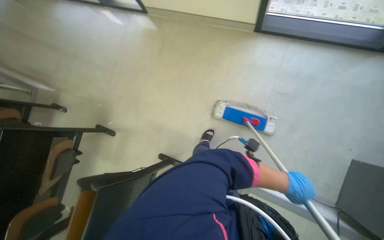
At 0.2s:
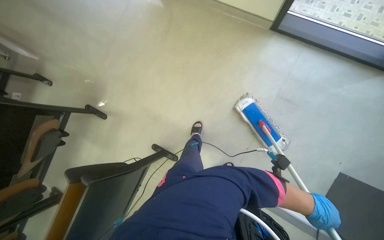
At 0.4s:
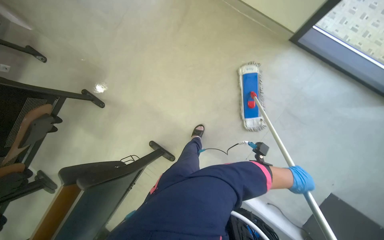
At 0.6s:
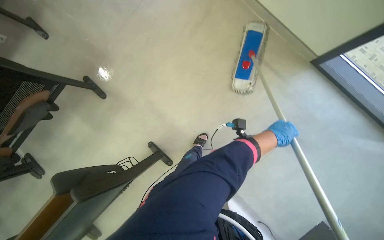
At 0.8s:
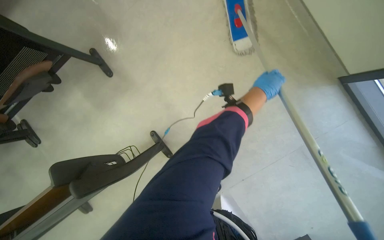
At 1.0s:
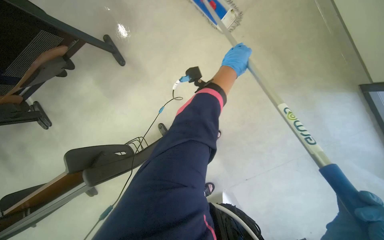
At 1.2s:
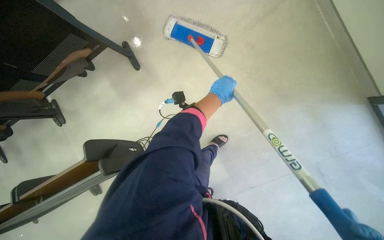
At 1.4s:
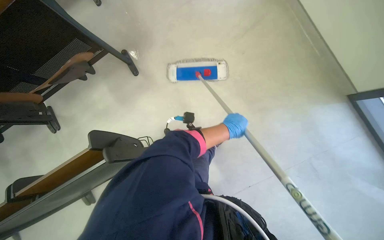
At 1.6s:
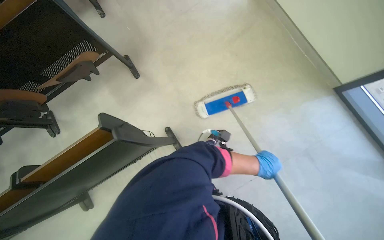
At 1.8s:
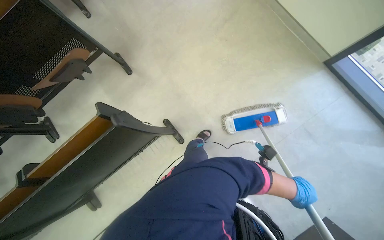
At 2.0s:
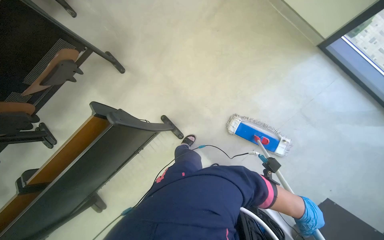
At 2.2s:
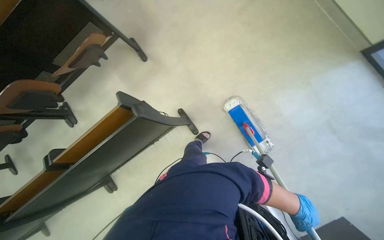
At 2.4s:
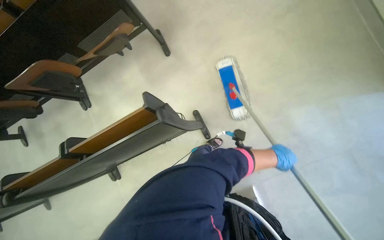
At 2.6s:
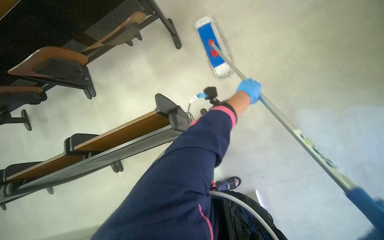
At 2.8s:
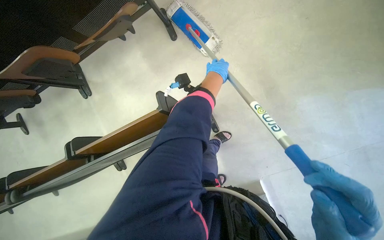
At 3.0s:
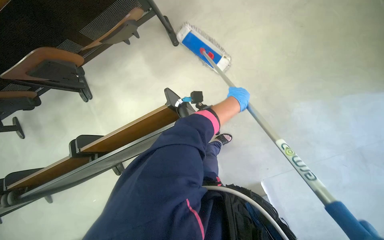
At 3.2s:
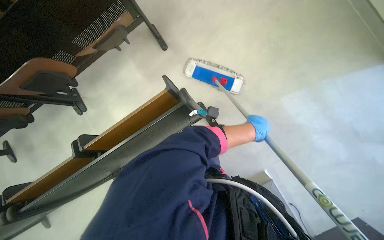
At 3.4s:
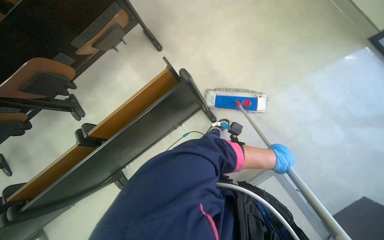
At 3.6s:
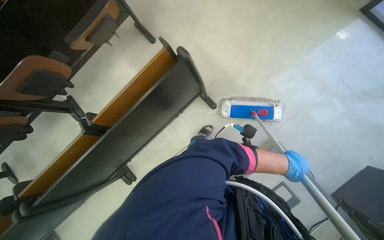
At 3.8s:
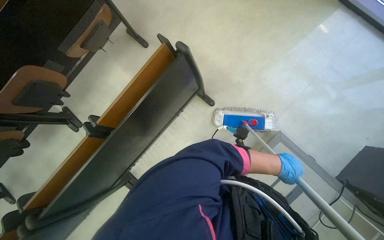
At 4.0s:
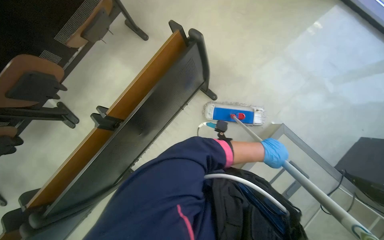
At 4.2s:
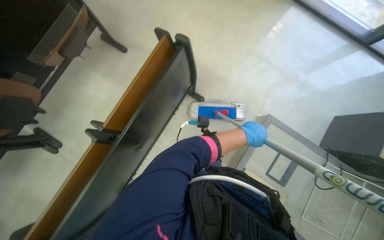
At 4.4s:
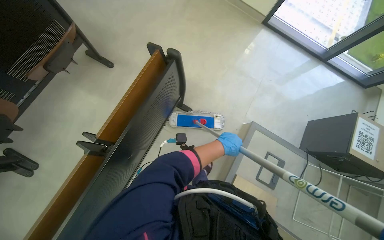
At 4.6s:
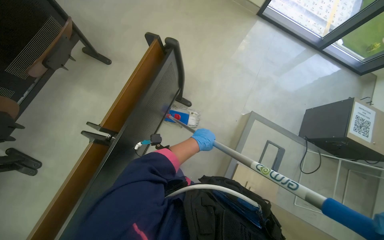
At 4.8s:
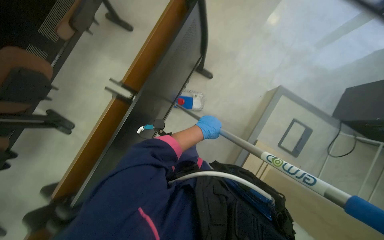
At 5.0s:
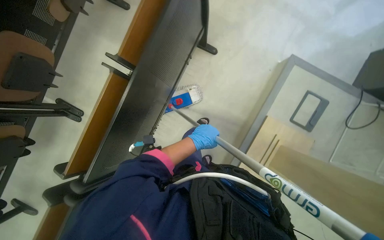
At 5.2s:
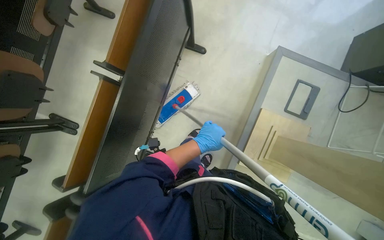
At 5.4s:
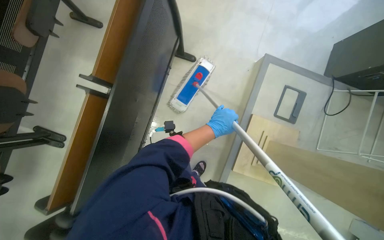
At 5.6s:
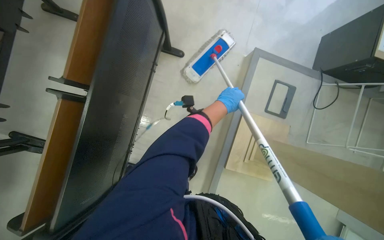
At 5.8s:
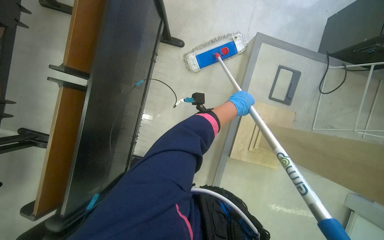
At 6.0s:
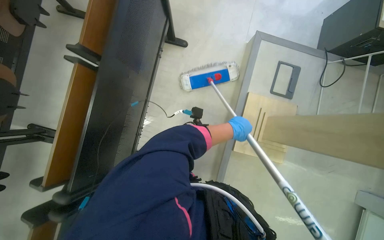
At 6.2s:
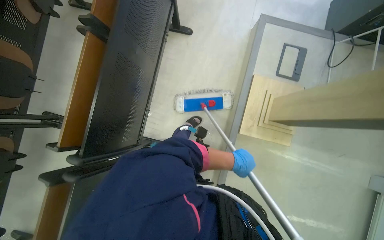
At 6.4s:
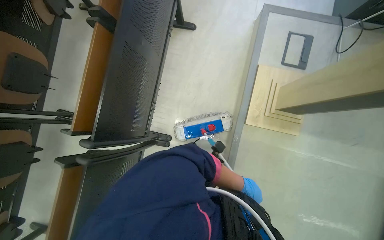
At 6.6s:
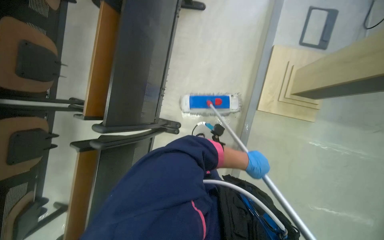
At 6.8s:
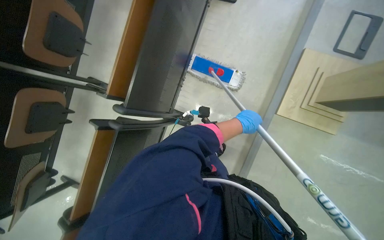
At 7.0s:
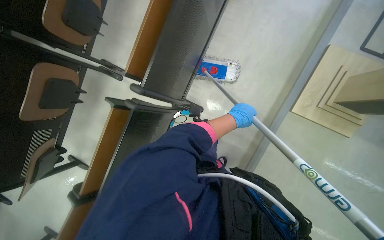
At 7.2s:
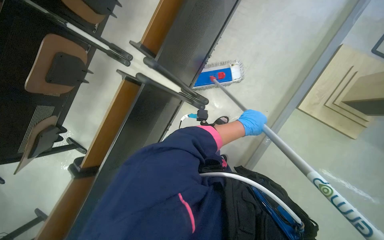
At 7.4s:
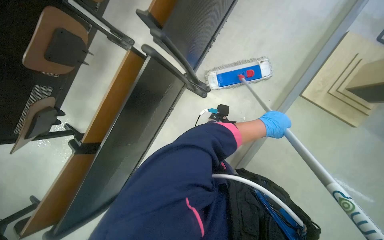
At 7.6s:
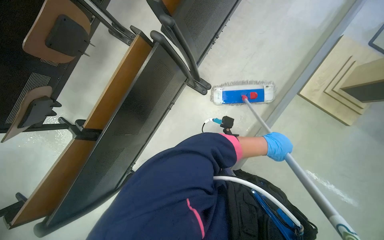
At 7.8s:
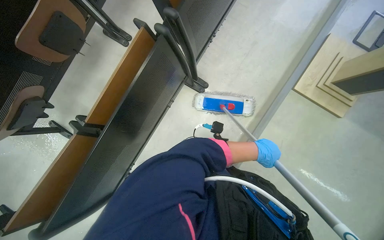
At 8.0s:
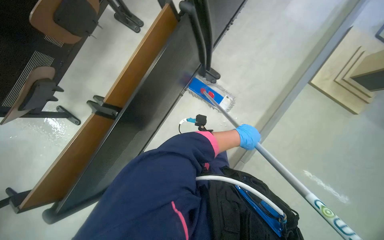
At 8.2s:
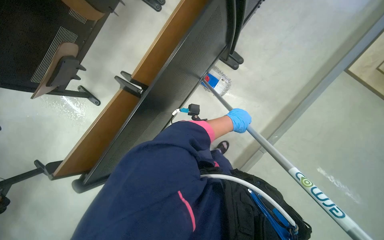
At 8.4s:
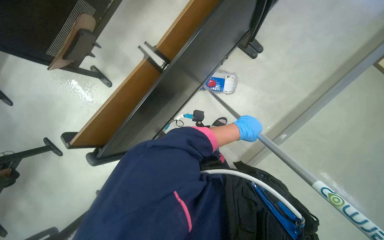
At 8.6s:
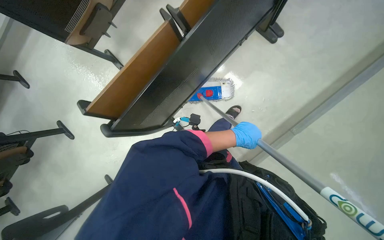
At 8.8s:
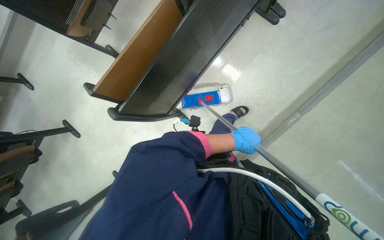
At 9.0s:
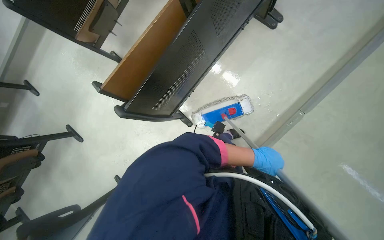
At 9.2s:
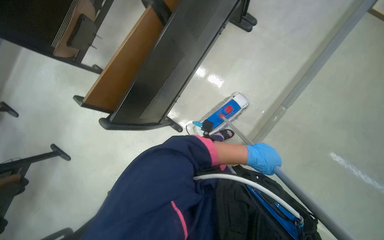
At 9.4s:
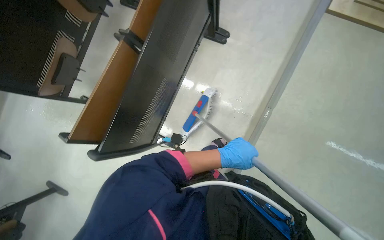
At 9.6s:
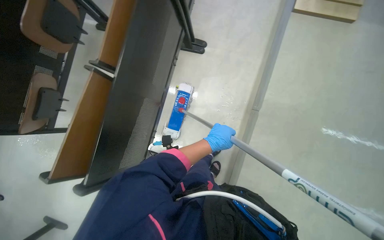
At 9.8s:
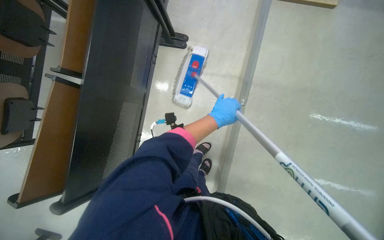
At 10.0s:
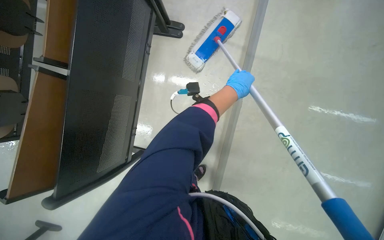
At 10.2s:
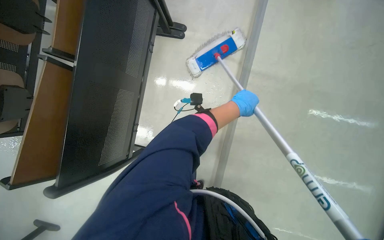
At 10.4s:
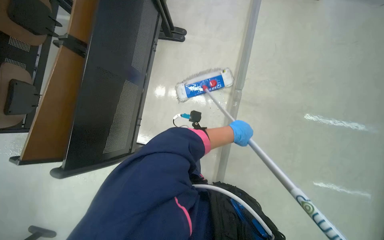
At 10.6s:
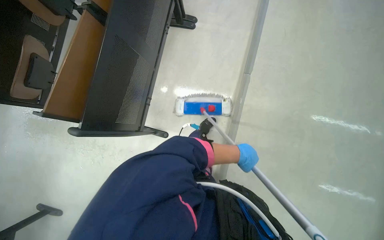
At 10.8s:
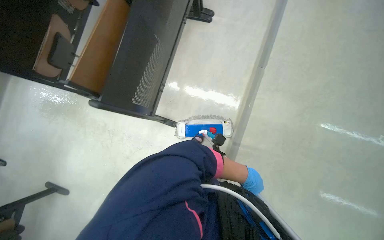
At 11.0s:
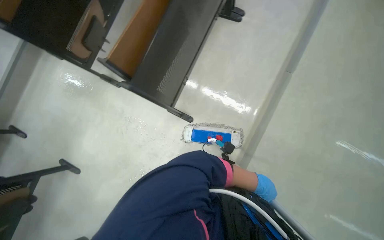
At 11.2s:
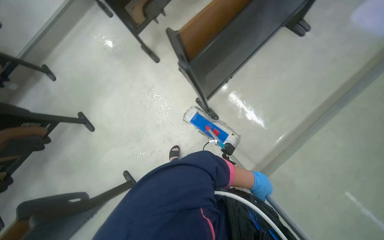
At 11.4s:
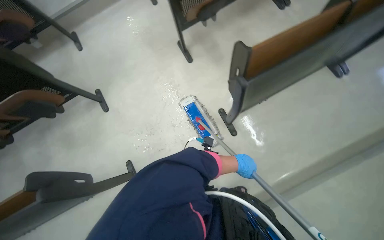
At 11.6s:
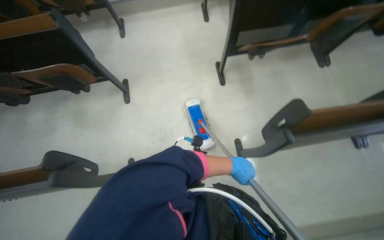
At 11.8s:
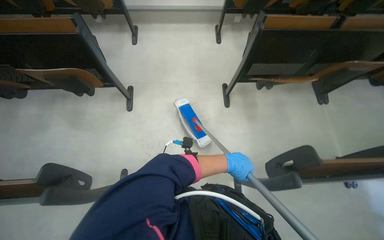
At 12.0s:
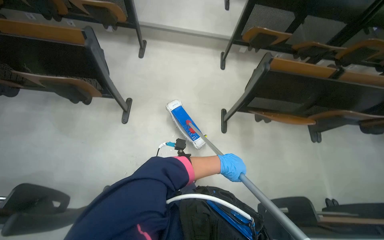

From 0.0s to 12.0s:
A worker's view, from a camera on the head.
Job: mopping floor.
The whole recording: Mopping auditorium floor. The worker mops the floor of the auditorium with a long-handled mop.
From 0.0s to 1.6s: The head travels roughly 50 cm. The view tilts approximately 15 degrees downward. The scene turns some 40 degrees clockwise in the picture.
From 1.6s to 3.0s: The left hand goes up and down the picture, roughly 40 cm each way, reversing 2 times.
From 3.0s to 4.4s: The camera travels approximately 60 cm. The head turns to the right by some 40 degrees. The wearer looks some 15 degrees further upward.
From 6.0s to 7.6s: The camera travels some 70 cm.
From 7.6s to 9.0s: The wearer moves approximately 60 cm.
From 9.0s to 10.4s: Everything in view rotates approximately 30 degrees counterclockwise.
From 10.4s to 12.0s: The camera is carried some 1 m. The scene rotates clockwise by approximately 85 degrees.

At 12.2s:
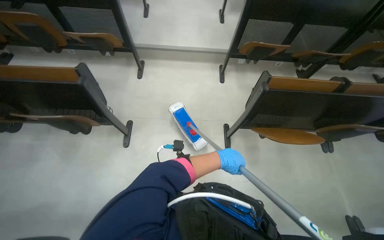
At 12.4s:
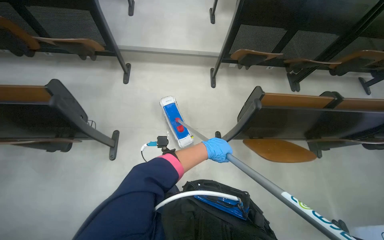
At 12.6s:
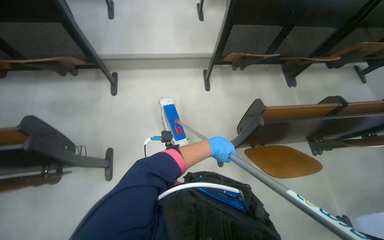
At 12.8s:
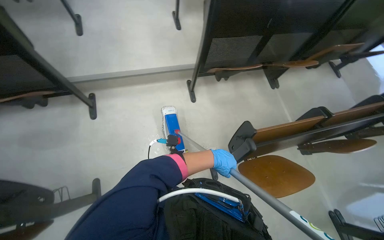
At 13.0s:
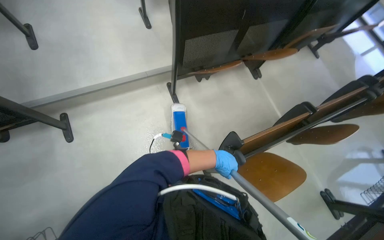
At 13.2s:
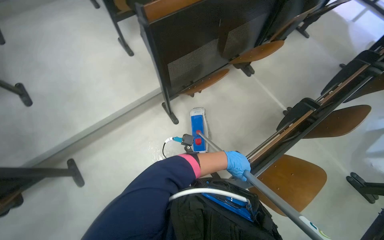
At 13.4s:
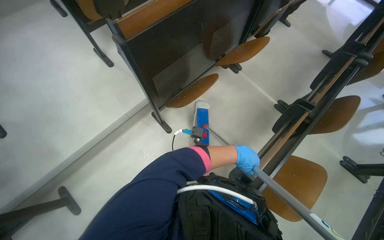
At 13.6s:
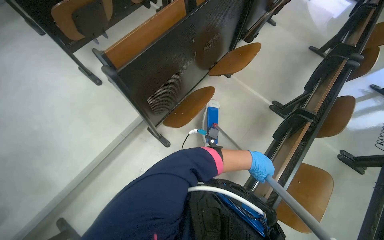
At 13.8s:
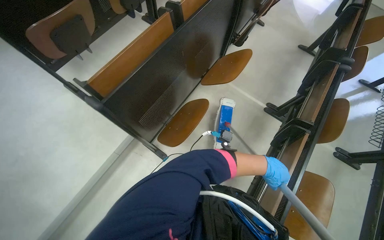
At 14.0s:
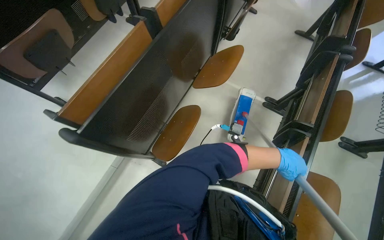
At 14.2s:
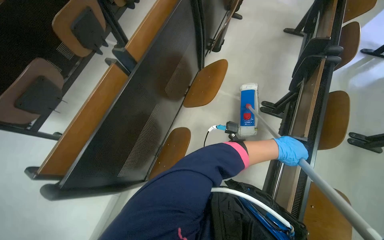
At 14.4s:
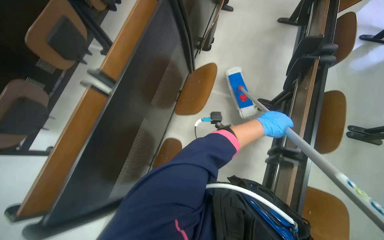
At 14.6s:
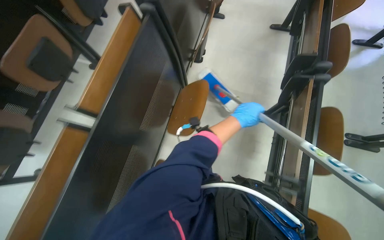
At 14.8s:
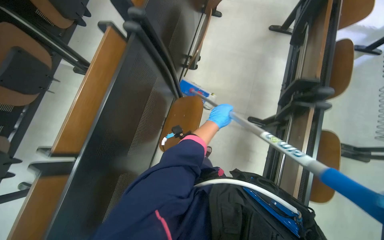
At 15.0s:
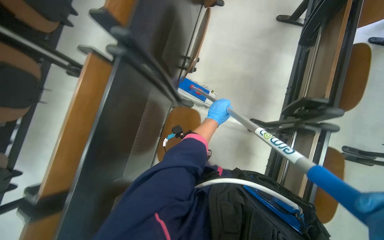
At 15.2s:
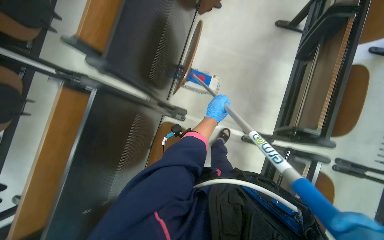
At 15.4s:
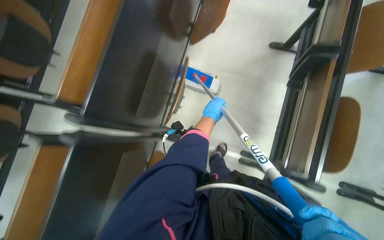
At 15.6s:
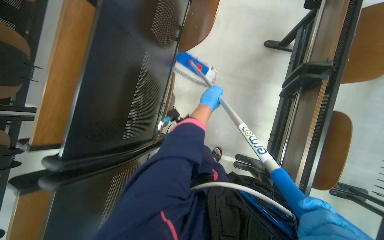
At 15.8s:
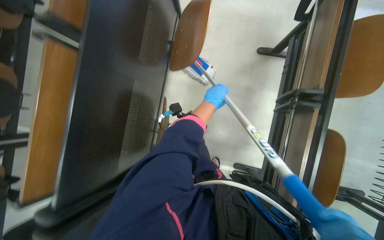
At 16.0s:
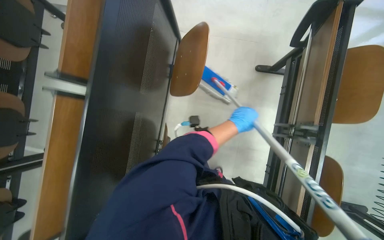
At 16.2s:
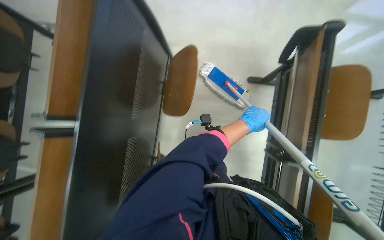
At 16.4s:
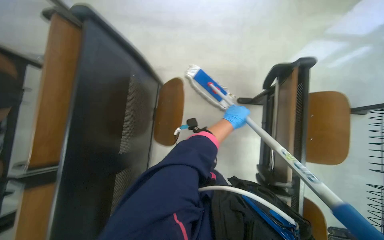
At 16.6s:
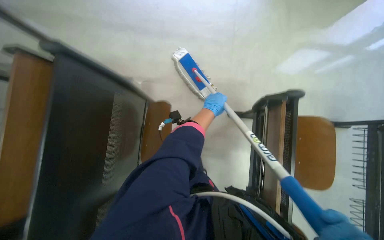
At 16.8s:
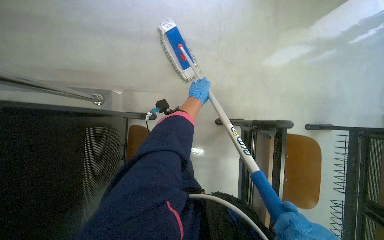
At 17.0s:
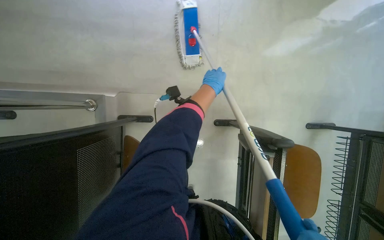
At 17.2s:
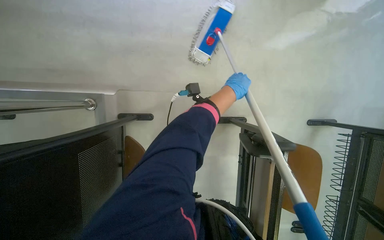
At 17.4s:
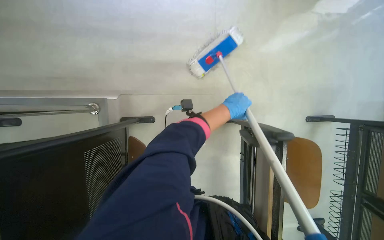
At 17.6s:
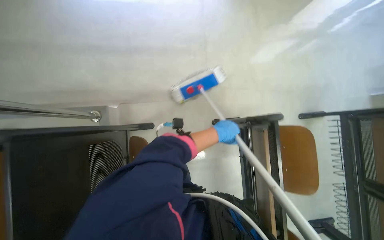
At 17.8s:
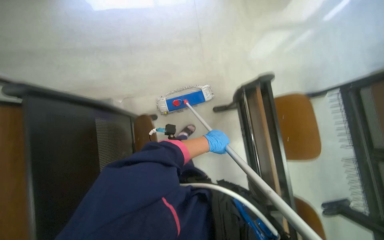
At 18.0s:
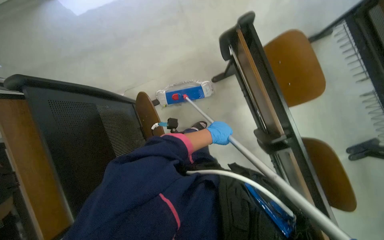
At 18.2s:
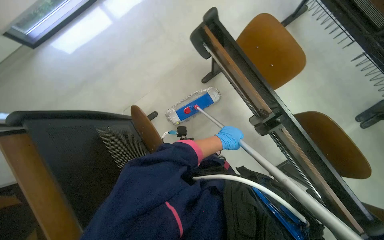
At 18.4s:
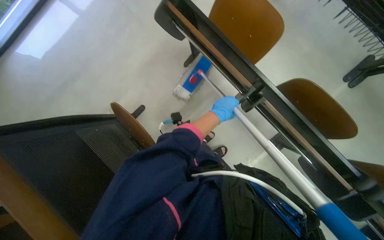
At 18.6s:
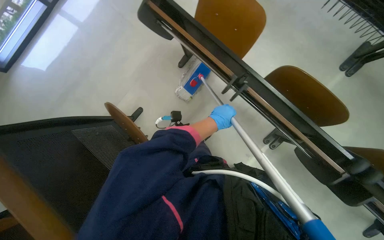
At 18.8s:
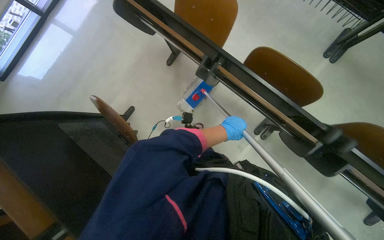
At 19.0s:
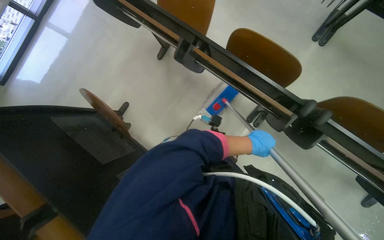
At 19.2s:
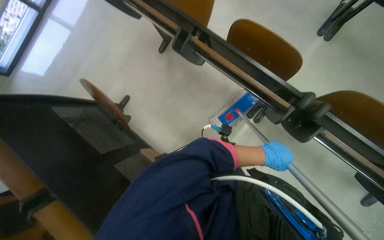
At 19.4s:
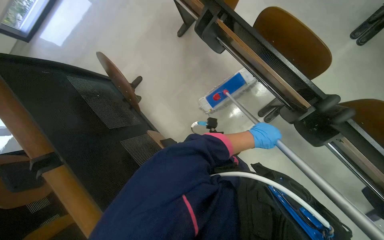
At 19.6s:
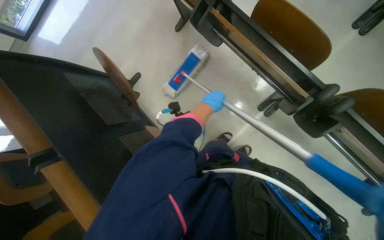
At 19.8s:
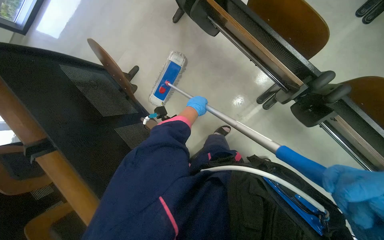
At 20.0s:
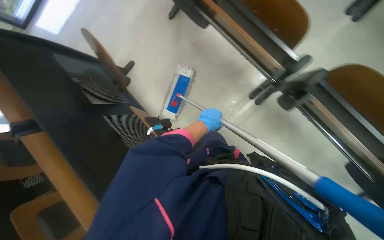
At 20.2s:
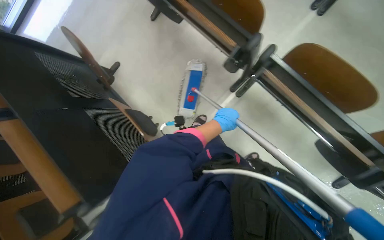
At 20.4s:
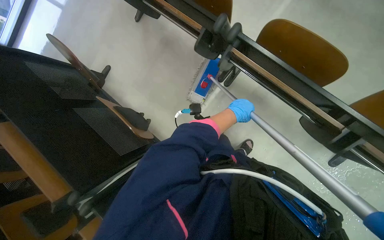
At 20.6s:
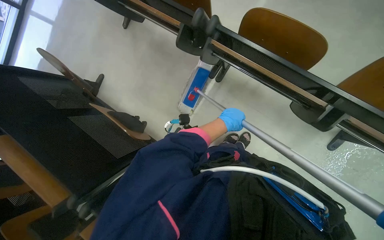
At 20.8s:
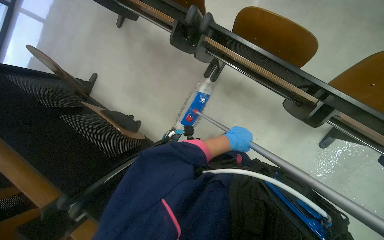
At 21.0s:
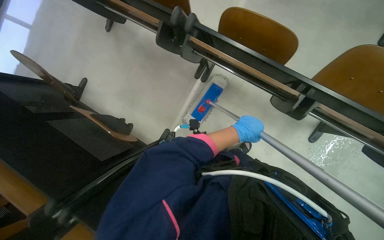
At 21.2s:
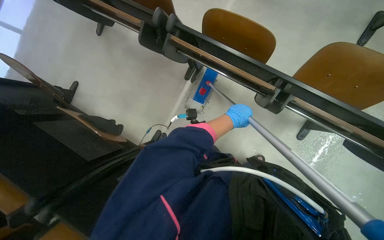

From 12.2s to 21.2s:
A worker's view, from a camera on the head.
Job: mopping floor.
The whole recording: Mopping auditorium floor. The worker mops the floor of the auditorium with a long-handled mop.
From 12.2s to 13.8s: The head travels approximately 1 m. The wearer's head swings roughly 55 degrees to the right.
From 13.8s to 15.2s: The camera is carried approximately 1 m. The wearer looks roughly 15 degrees further downward.
From 15.2s to 16.6s: The wearer moves some 80 cm.
From 16.6s to 18.2s: The left hand moves down the picture, approximately 10 cm.
From 19.8s to 21.2s: The camera is carried about 60 cm.
